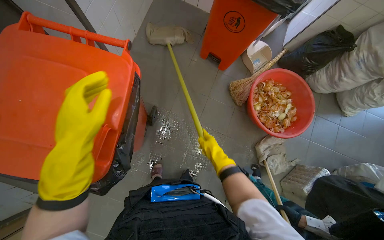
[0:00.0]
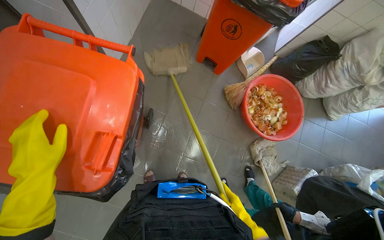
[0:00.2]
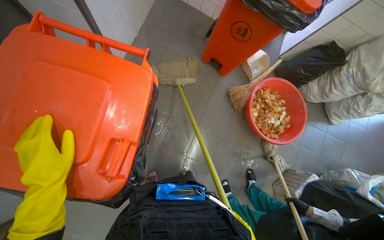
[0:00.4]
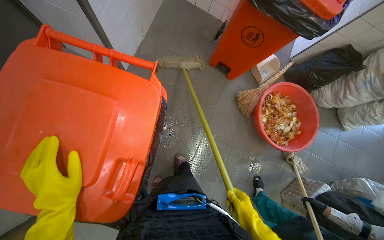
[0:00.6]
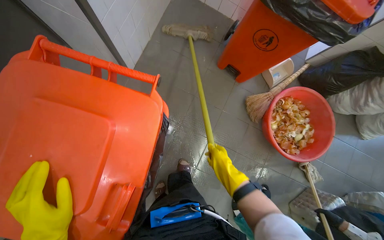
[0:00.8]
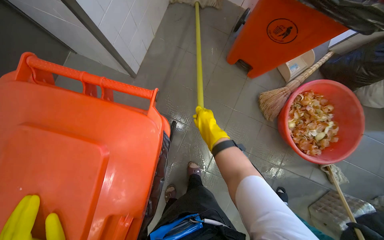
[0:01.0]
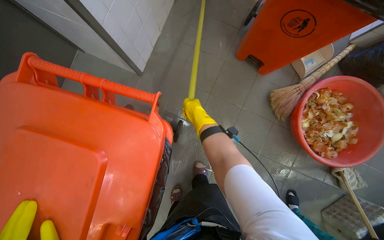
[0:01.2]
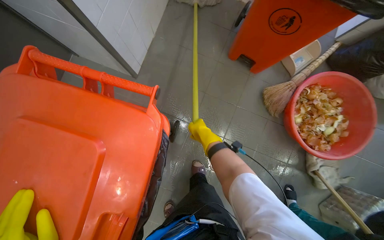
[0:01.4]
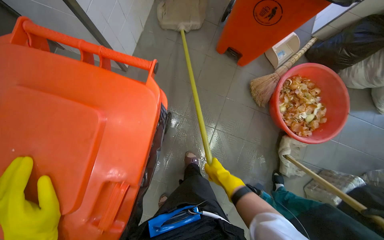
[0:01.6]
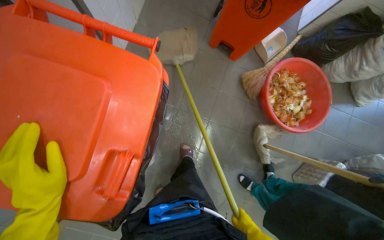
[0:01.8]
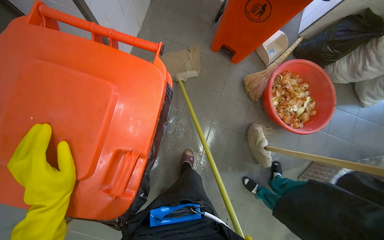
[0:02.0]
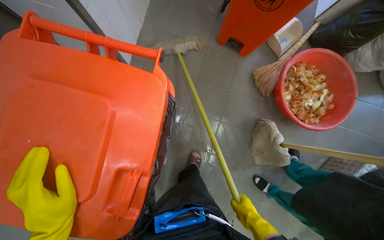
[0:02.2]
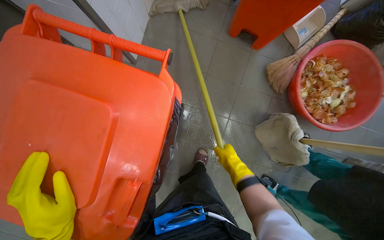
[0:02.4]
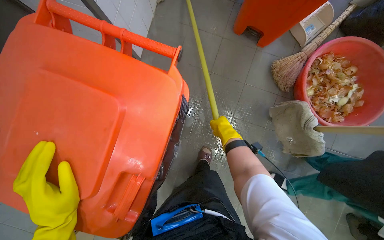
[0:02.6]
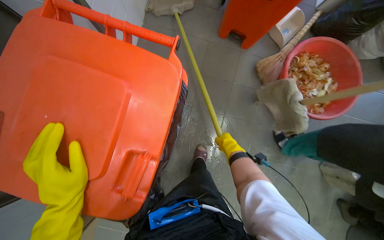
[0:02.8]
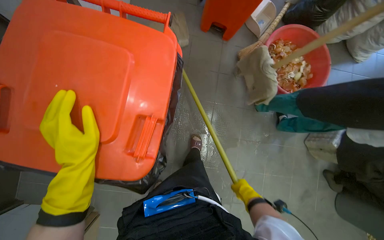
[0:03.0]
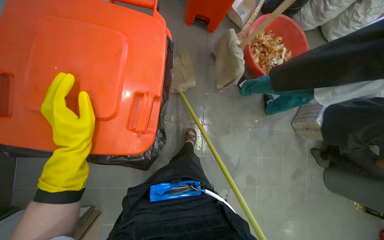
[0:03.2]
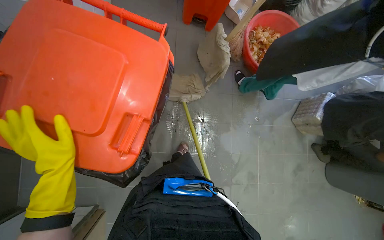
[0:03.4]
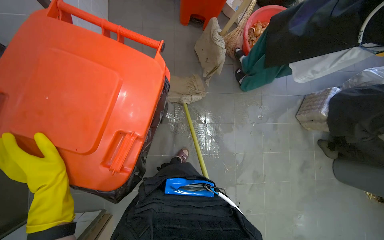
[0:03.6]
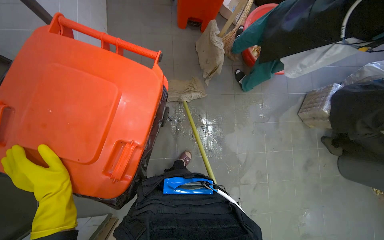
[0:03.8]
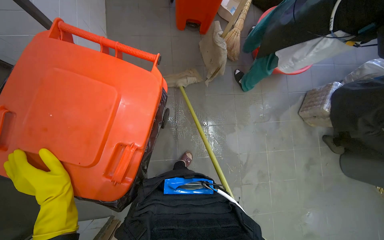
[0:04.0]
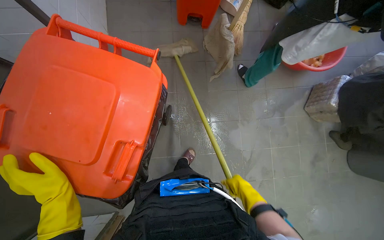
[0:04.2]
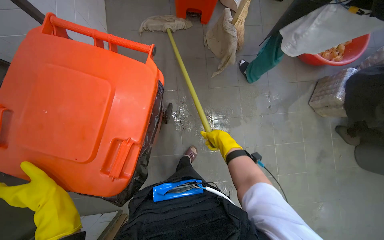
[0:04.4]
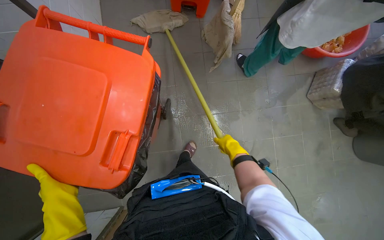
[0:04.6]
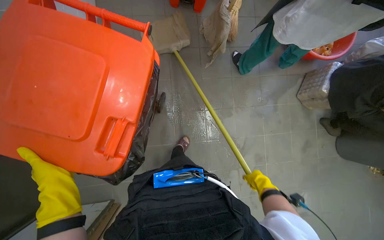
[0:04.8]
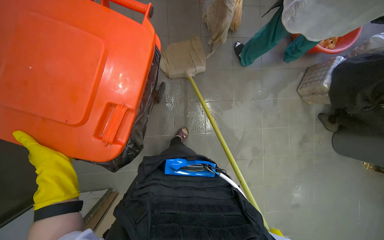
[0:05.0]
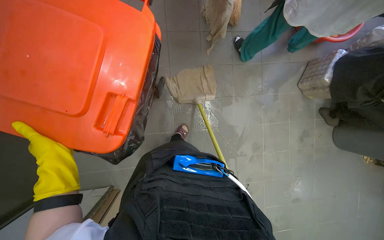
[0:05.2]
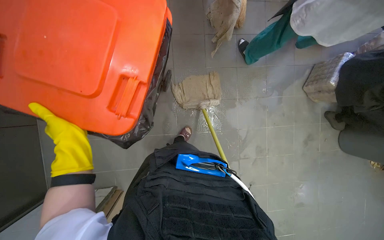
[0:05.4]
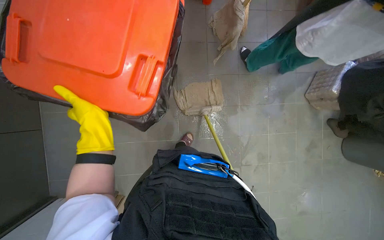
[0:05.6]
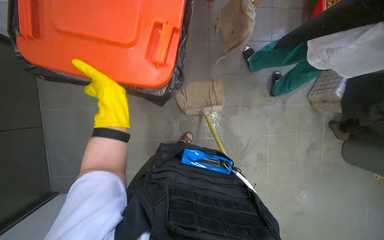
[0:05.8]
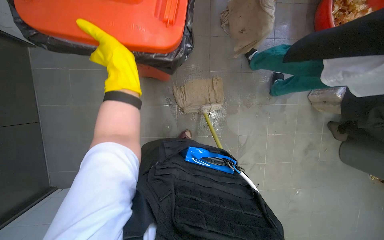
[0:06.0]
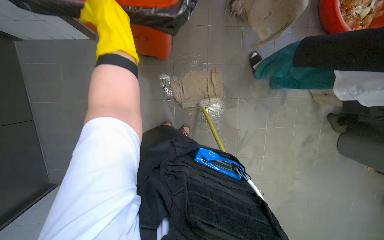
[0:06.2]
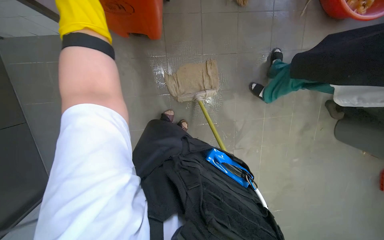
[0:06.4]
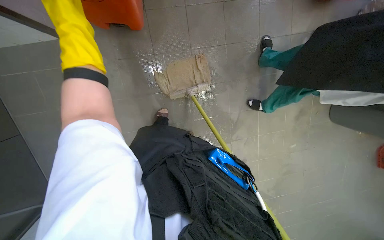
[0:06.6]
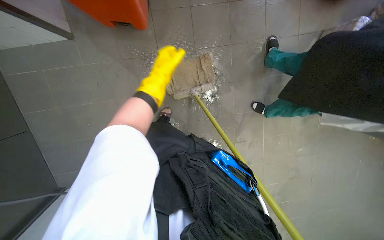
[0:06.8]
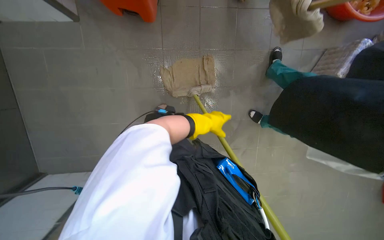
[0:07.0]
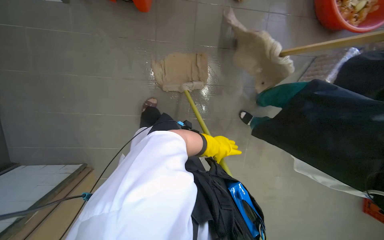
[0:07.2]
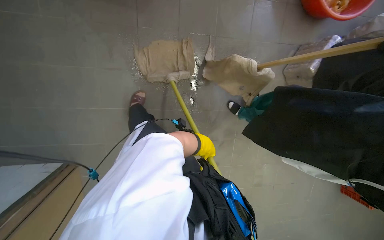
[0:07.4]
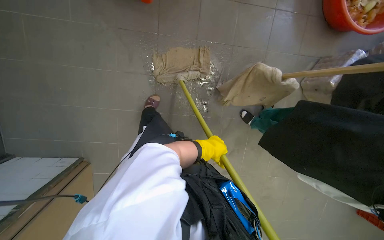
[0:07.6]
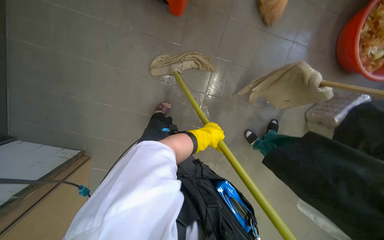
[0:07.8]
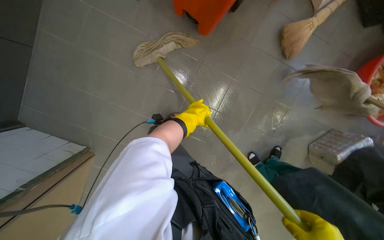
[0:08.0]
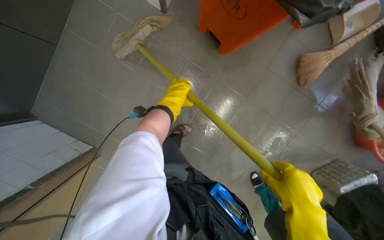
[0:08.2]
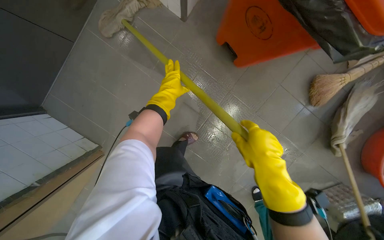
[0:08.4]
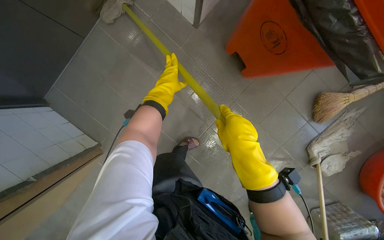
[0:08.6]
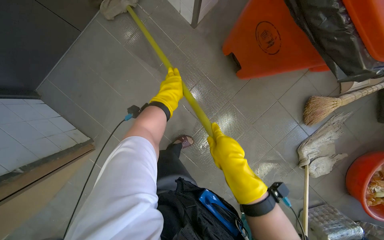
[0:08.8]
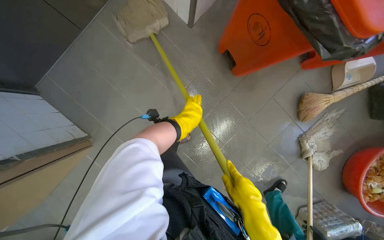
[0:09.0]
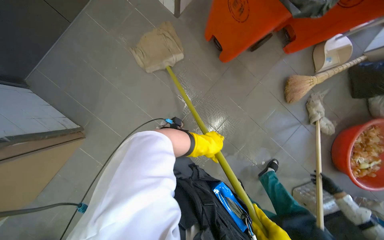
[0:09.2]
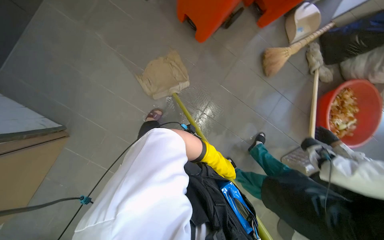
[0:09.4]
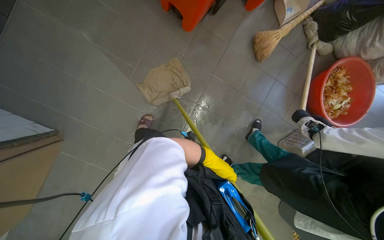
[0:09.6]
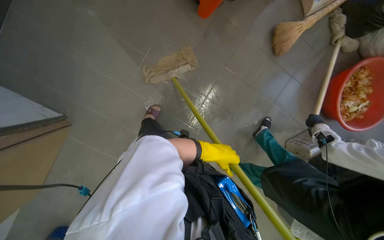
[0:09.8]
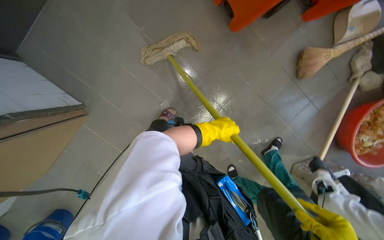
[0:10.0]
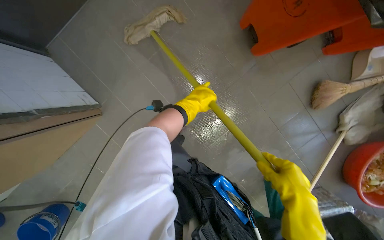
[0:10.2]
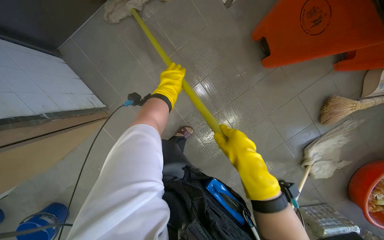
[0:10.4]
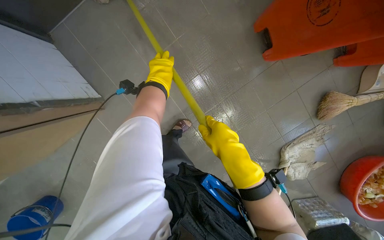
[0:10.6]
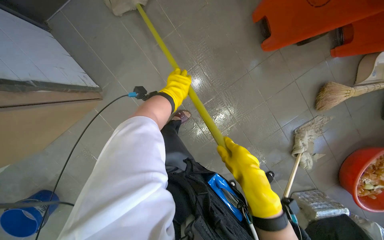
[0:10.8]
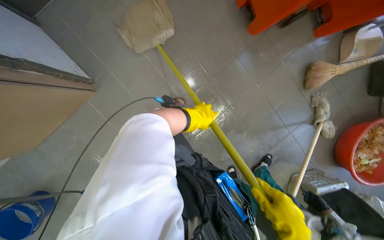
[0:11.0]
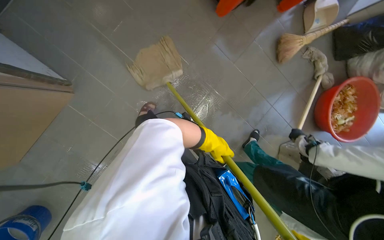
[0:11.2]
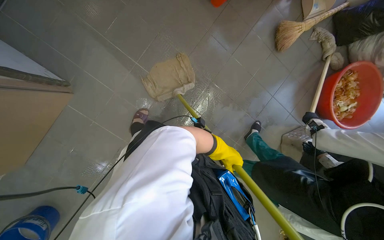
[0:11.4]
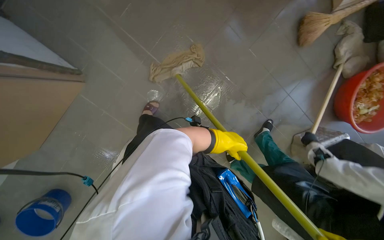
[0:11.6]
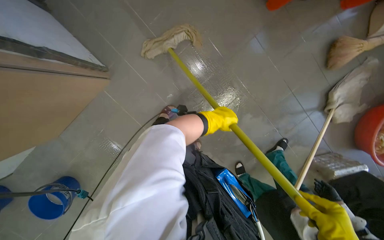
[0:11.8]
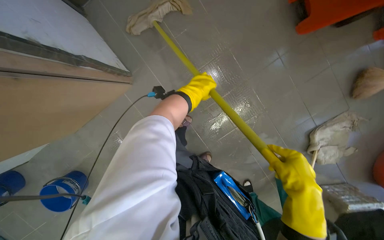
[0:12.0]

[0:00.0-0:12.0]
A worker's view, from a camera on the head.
Job: mopping floor.
The whole recording: Mopping kitchen floor. The worker mops the kitchen floor to clean up remaining debris and wet spots.
0:00.0 to 0:01.6: The right hand goes up and down the picture, about 40 cm each way, reversing 2 times.
0:03.0 to 0:04.4: The left hand shifts about 10 cm to the left.
0:04.4 to 0:06.0: The camera travels some 50 cm.
0:06.0 to 0:07.6: The wearer looks approximately 20 degrees further downward.
0:07.6 to 0:09.0: The view tips upward by roughly 20 degrees. Everything in view rotates roughly 40 degrees clockwise.
0:09.0 to 0:10.4: The left hand heads to the left, covering some 20 cm.
0:10.4 to 0:12.0: The left hand goes down the picture and returns, some 60 cm each way.

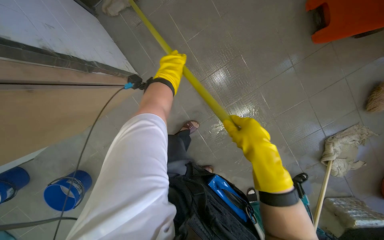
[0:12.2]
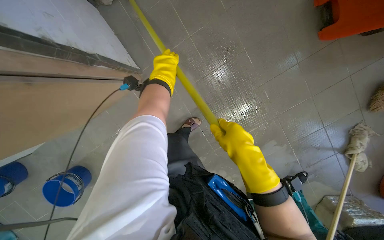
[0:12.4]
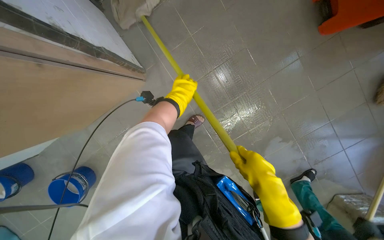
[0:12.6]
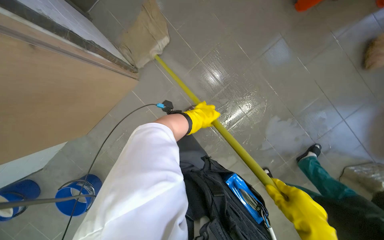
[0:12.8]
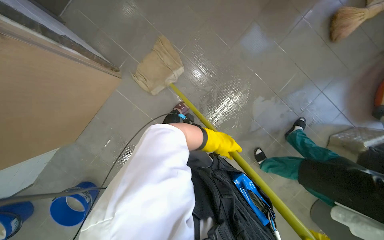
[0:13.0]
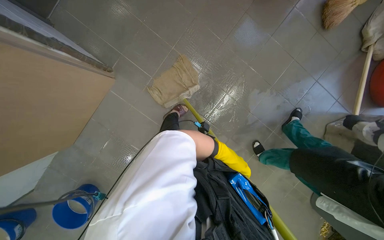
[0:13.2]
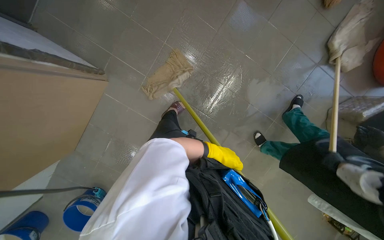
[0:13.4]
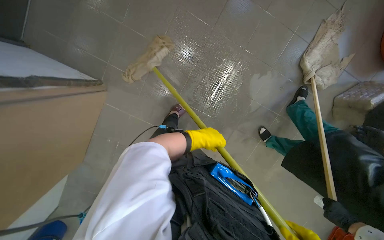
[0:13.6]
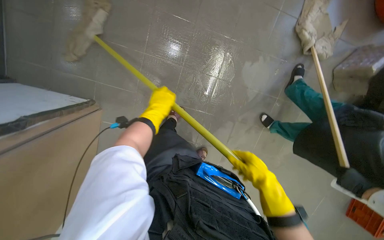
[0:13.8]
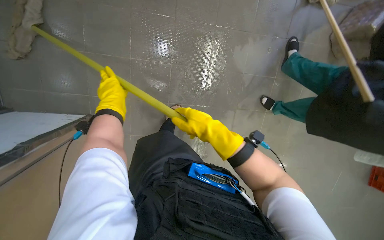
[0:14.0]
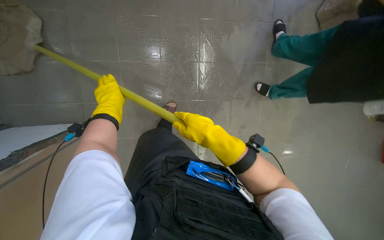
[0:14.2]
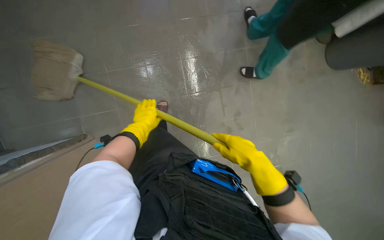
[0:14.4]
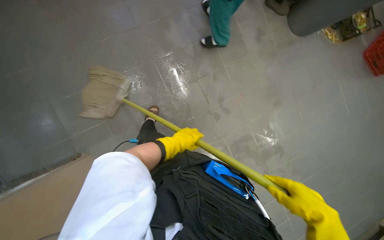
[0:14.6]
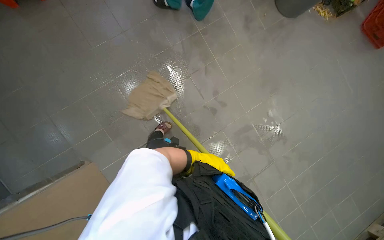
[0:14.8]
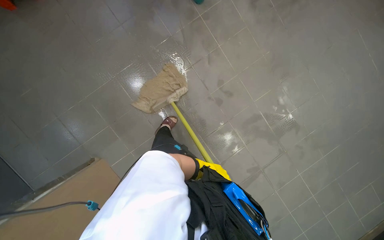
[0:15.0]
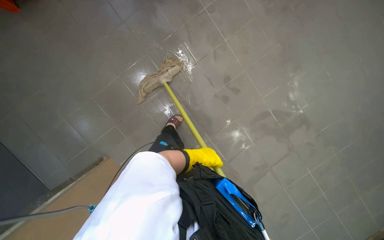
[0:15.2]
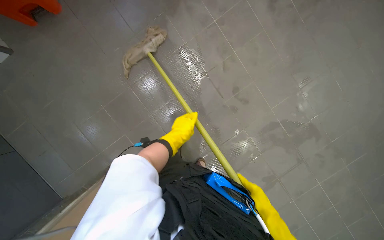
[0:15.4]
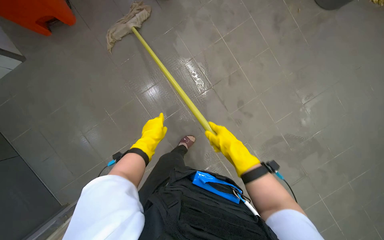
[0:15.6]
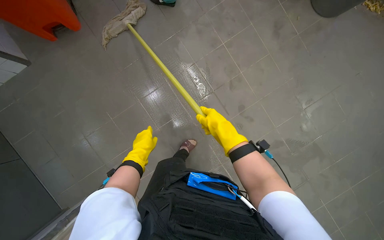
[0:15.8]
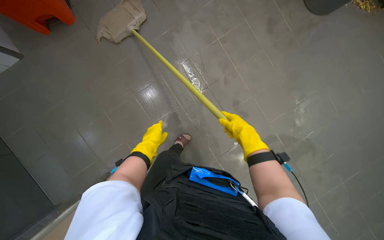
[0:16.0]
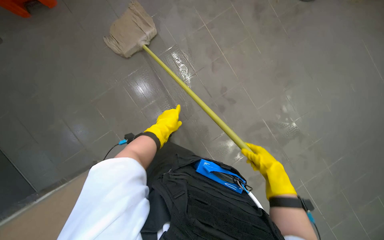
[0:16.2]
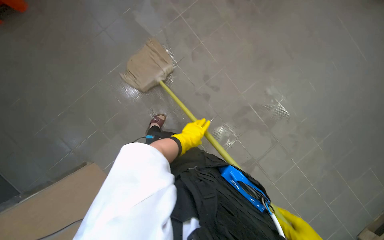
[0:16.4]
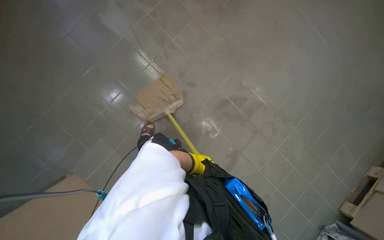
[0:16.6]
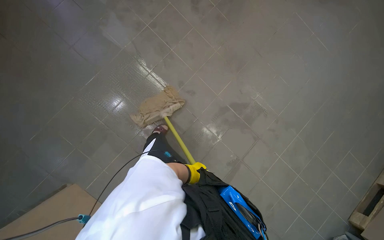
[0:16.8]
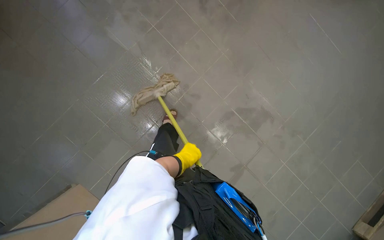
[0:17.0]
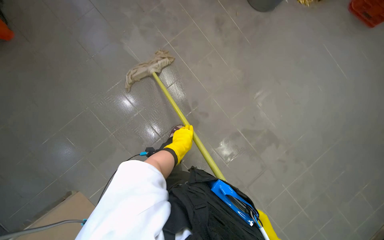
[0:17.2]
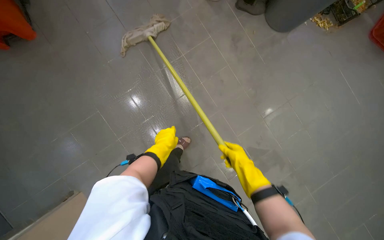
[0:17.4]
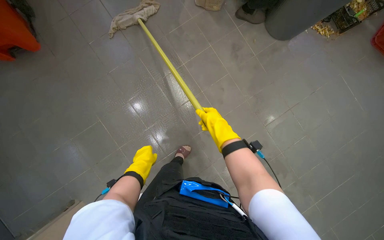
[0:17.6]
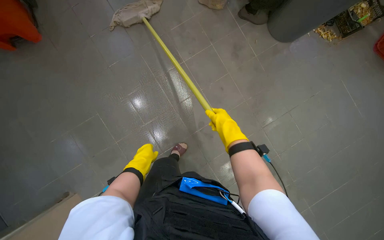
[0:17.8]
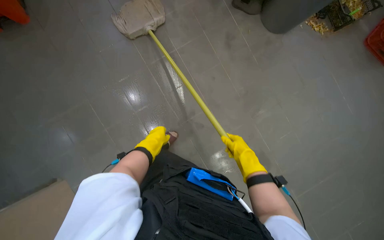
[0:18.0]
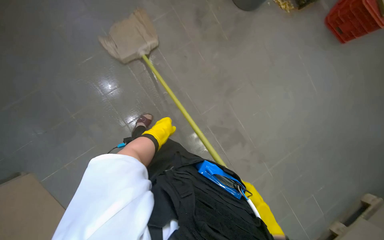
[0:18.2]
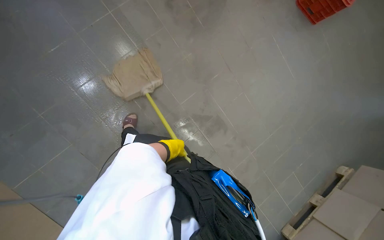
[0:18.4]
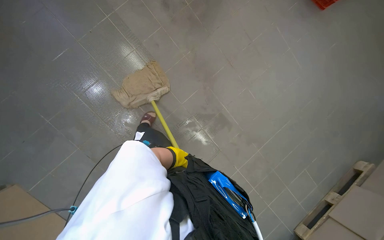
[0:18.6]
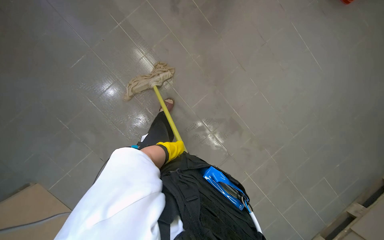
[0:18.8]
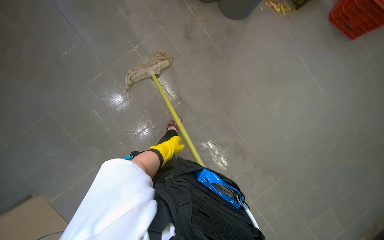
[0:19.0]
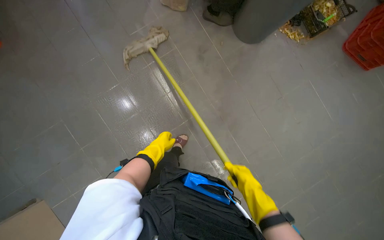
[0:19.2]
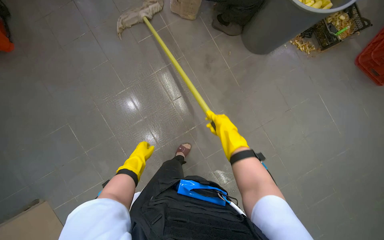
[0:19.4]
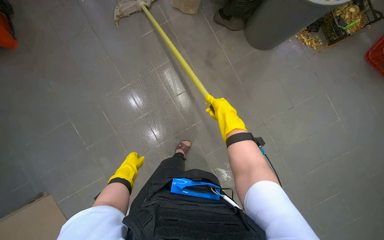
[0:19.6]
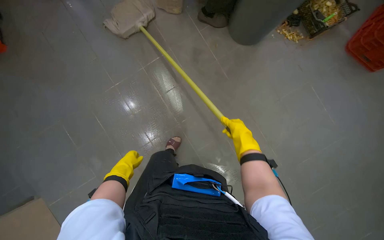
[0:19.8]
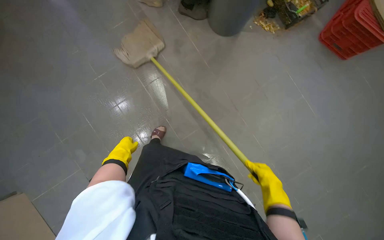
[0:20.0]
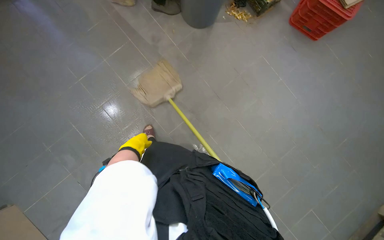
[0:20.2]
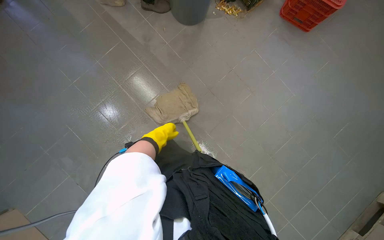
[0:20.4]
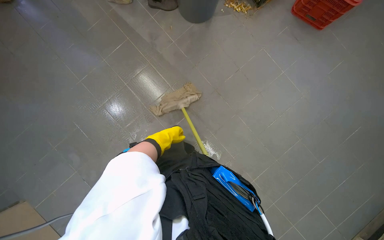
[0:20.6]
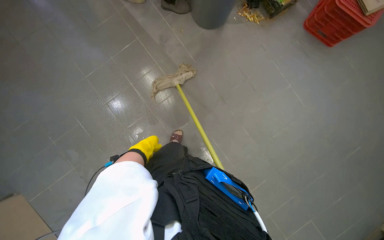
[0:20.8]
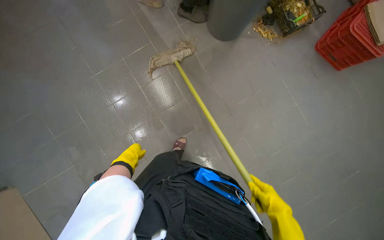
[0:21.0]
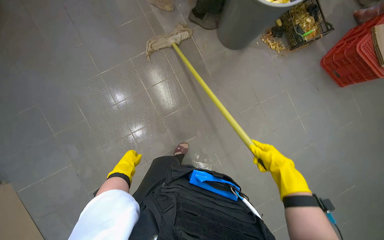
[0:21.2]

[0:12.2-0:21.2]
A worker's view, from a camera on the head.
Job: mopping floor.
The whole recording: Mopping kitchen floor. The worker mops the kitchen floor to clean up remaining debris and wet spots.
0:12.2 to 0:13.8: The scene rotates counterclockwise by roughly 40 degrees.
0:16.6 to 0:18.2: The left hand goes about 40 cm up the picture.
0:18.2 to 0:19.8: The left hand moves to the left, some 10 cm.
0:19.8 to 0:21.2: The left hand reaches about 15 cm to the right, then returns.
